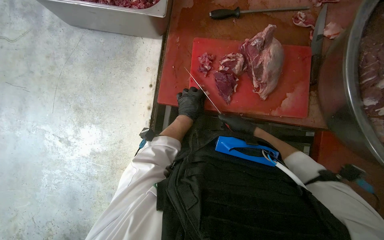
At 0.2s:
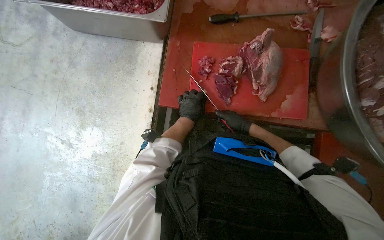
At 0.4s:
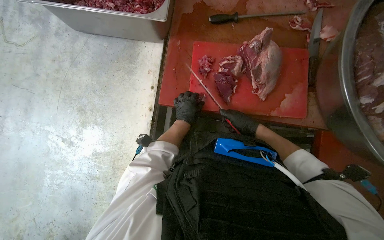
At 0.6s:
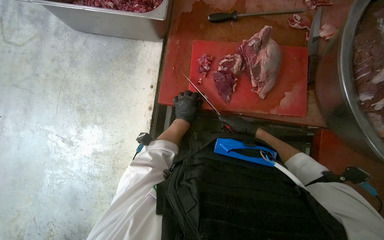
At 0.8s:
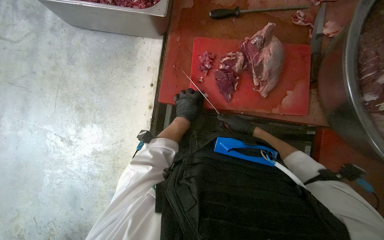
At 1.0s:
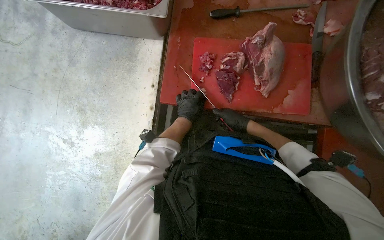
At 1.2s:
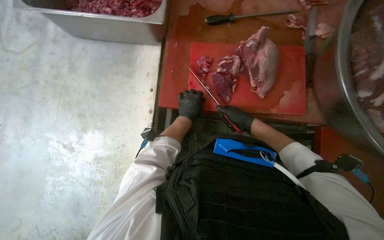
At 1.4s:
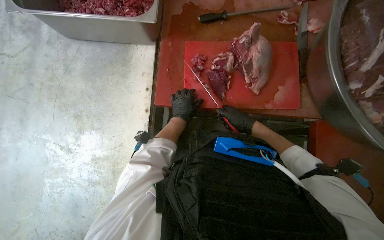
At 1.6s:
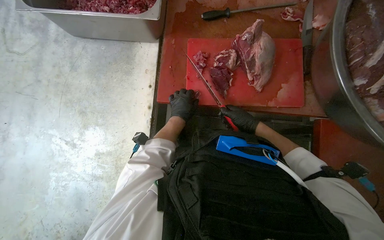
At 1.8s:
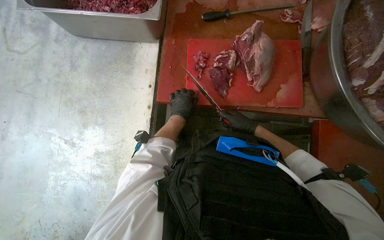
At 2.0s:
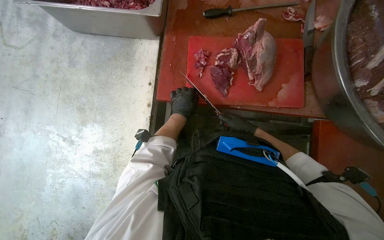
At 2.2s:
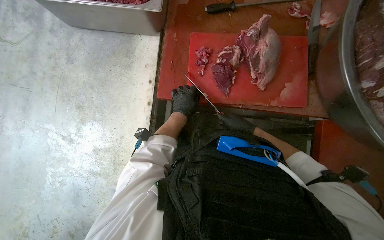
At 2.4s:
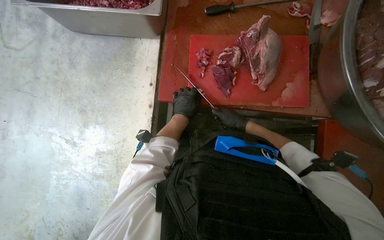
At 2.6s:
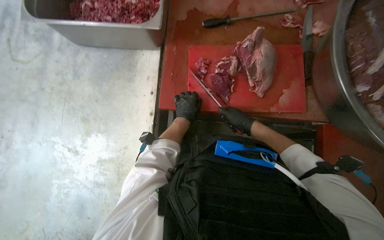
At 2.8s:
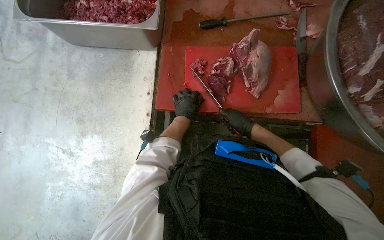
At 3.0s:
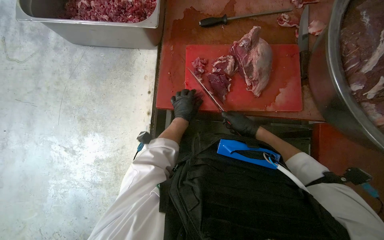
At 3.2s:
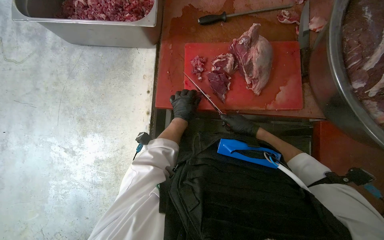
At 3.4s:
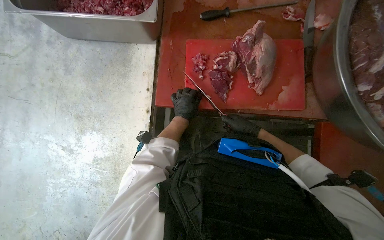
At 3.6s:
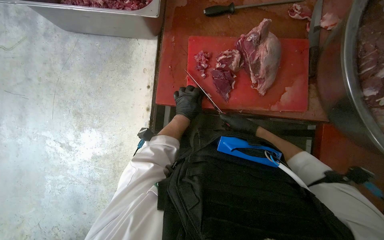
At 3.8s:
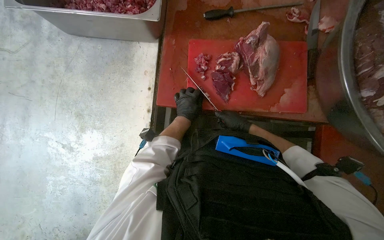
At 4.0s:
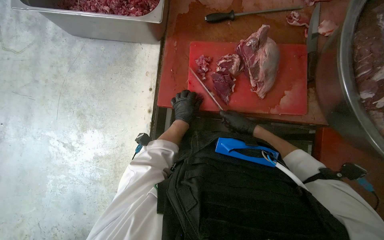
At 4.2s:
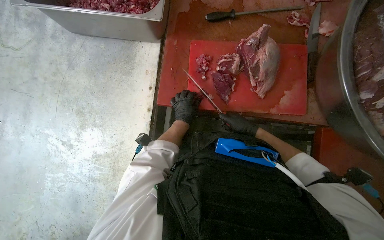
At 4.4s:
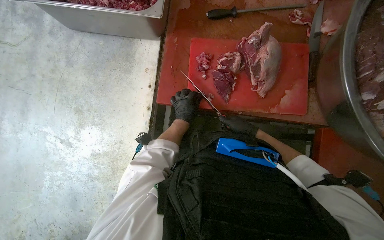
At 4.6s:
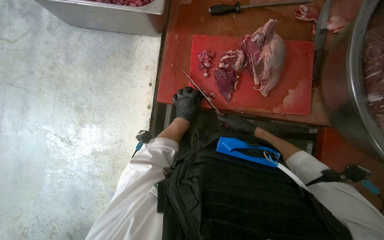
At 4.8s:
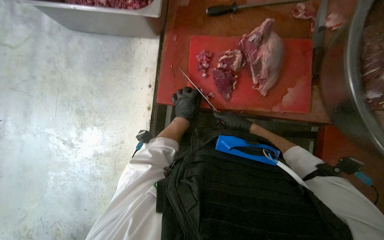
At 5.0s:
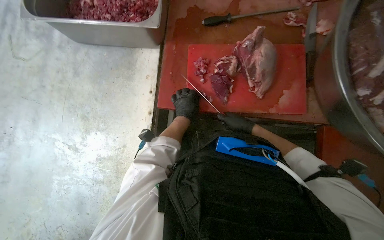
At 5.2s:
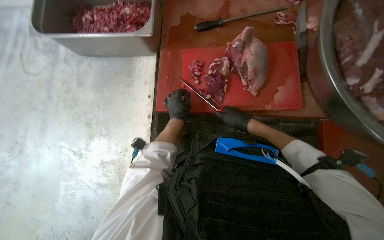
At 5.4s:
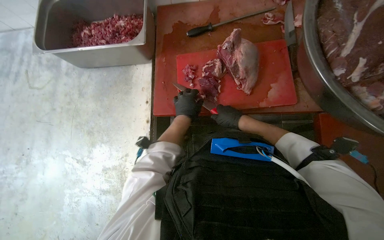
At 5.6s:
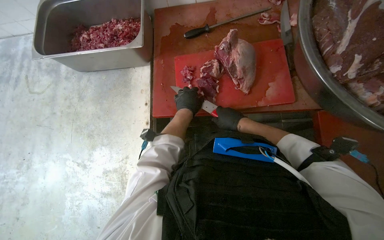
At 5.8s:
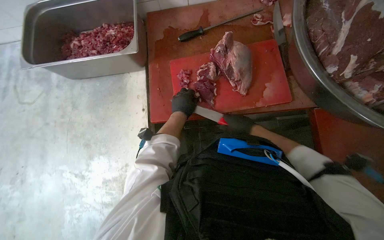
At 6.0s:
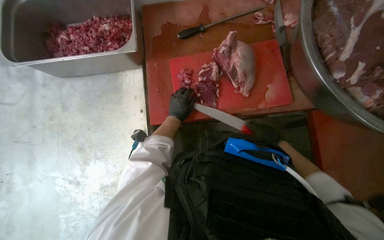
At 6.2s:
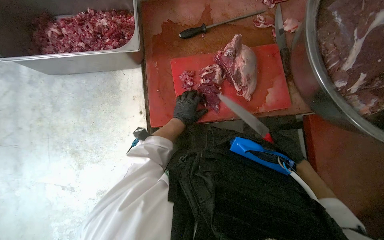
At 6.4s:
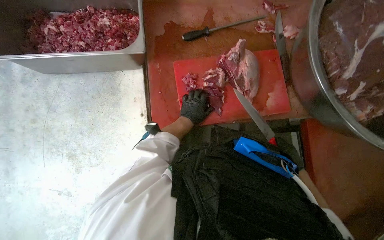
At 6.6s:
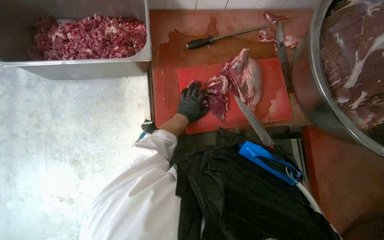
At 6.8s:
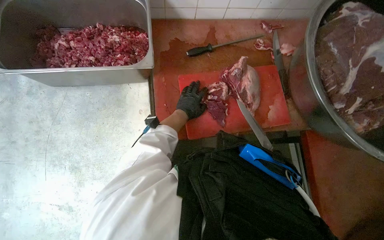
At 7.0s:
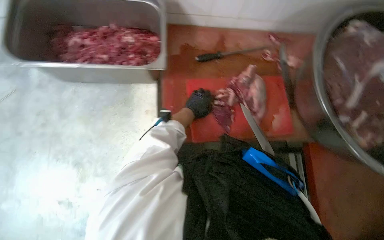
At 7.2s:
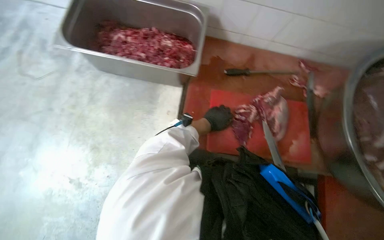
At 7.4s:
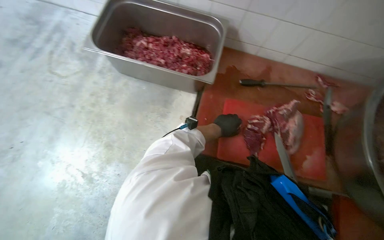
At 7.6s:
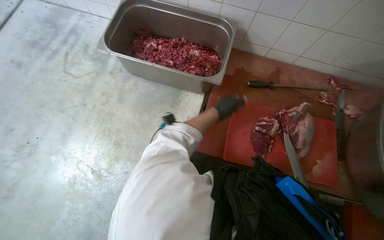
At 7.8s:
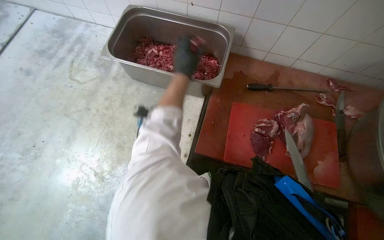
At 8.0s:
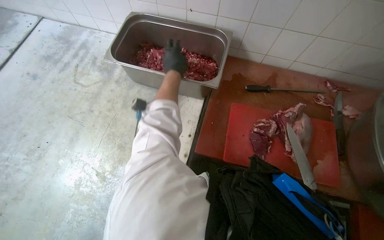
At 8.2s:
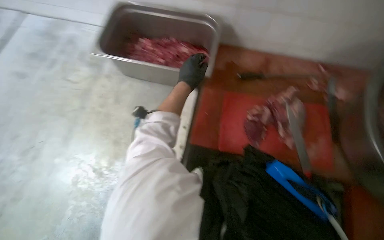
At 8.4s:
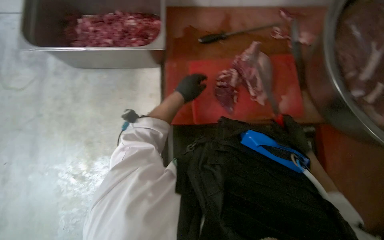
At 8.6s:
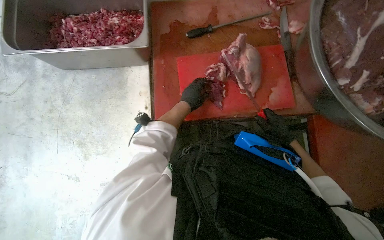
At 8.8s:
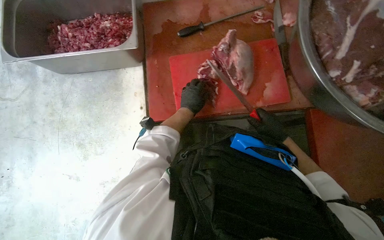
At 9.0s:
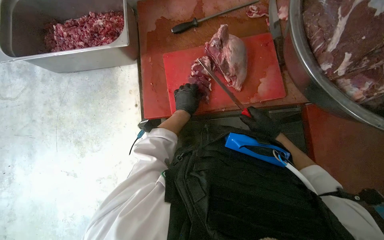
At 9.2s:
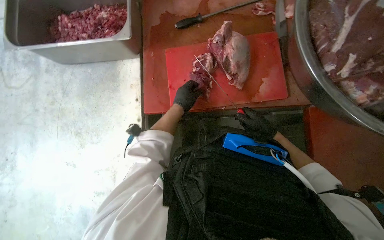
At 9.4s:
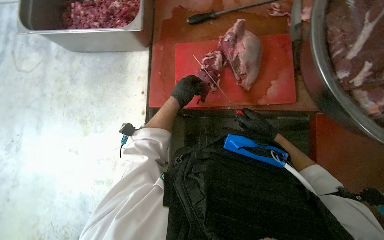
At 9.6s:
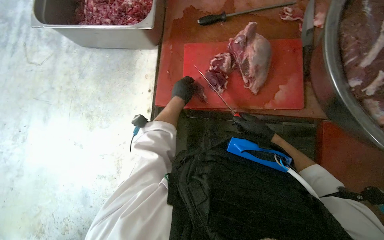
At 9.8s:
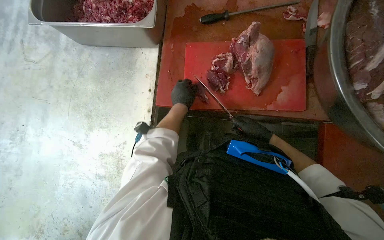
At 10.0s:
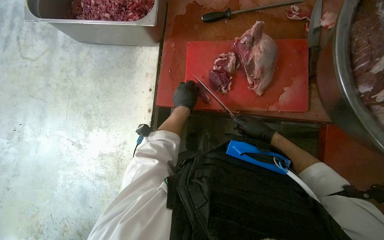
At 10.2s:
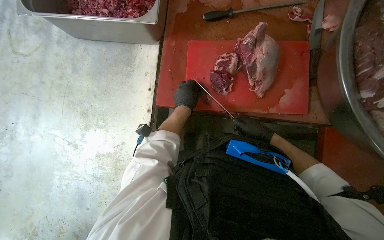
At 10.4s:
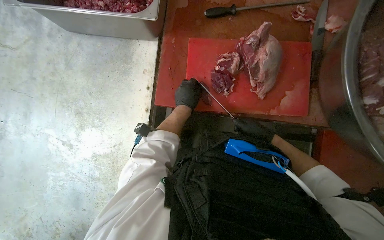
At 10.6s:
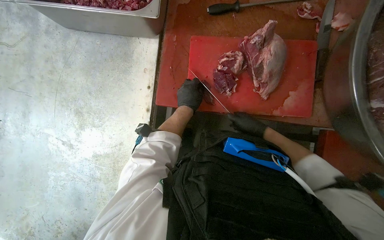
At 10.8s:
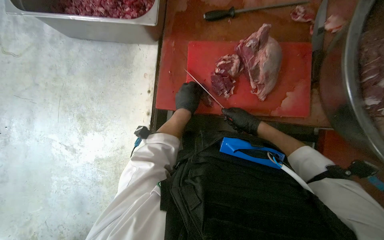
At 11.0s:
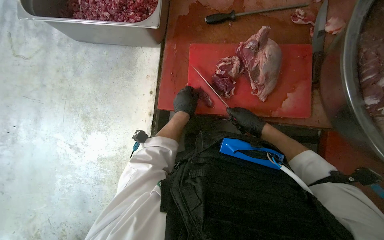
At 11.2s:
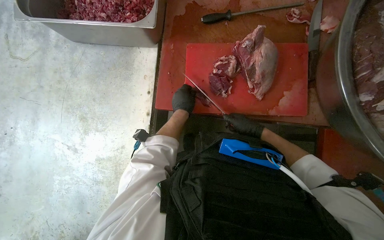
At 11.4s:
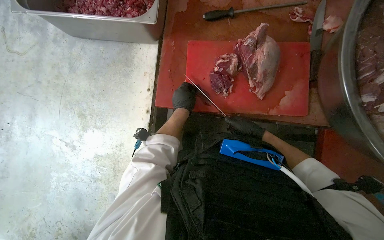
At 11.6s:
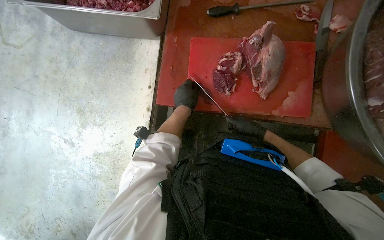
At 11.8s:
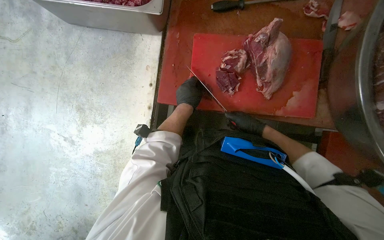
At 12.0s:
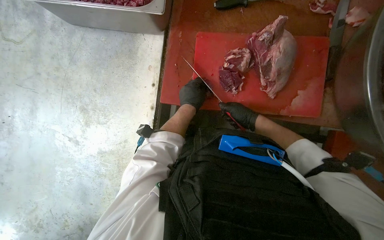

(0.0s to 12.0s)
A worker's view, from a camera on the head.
Job: preparing food.
The whole recording: Cutting meat on board. The worker cuts pieces of meat on a red cutting board with a knife.
0.0s - 4.4s: The hands make small movements and keep their place.
4.4s - 6.0s: The right hand is displaced to the right by some 10 cm.
6.0s - 7.6s: The left hand moves nearer to the camera, roughly 10 cm.
7.6s - 9.0s: The left hand goes up the picture and returns, roughly 10 cm each way.
9.0s - 10.4s: The hands work in one place, with small movements.
10.4s - 12.0s: The hands stay close to where they were, moving slightly.

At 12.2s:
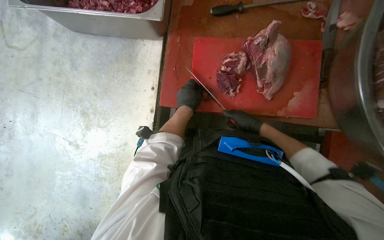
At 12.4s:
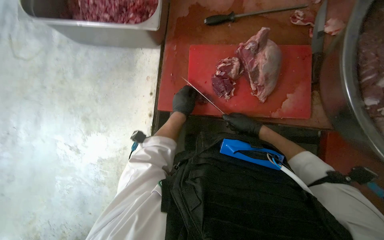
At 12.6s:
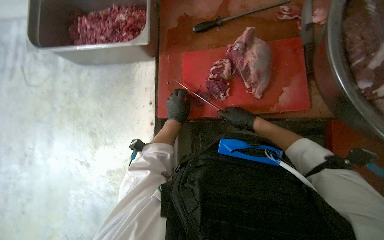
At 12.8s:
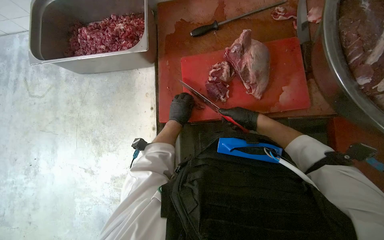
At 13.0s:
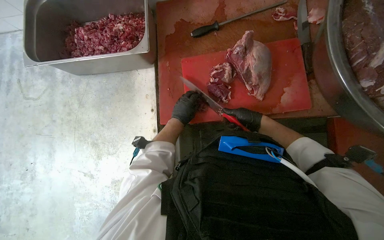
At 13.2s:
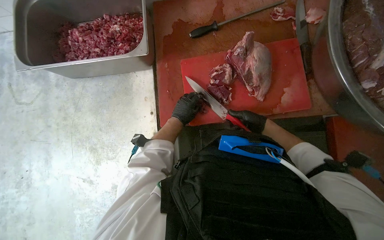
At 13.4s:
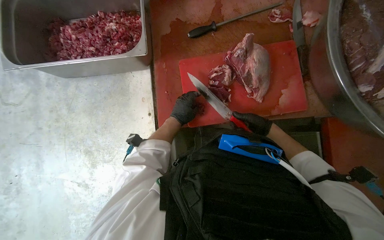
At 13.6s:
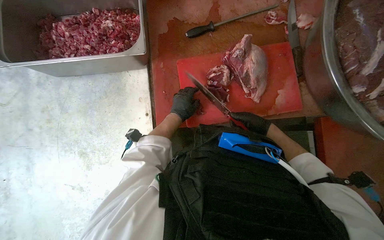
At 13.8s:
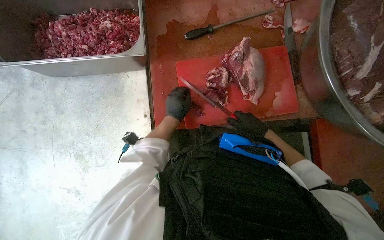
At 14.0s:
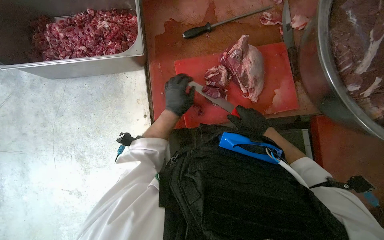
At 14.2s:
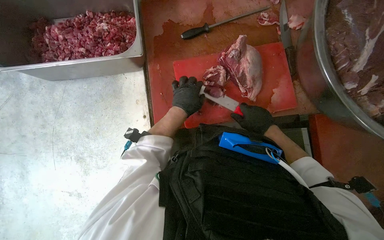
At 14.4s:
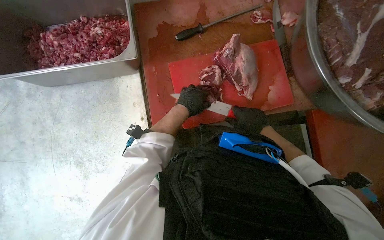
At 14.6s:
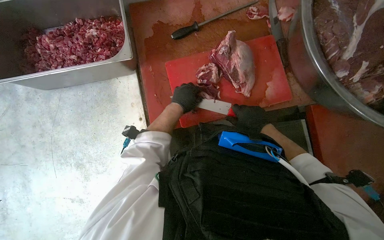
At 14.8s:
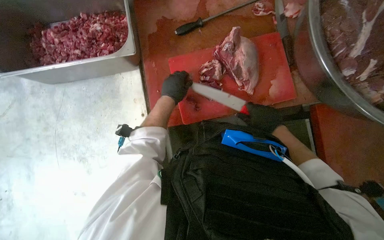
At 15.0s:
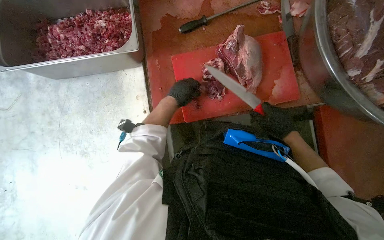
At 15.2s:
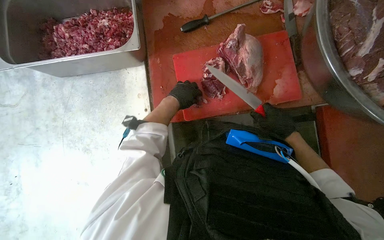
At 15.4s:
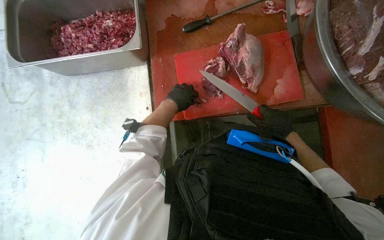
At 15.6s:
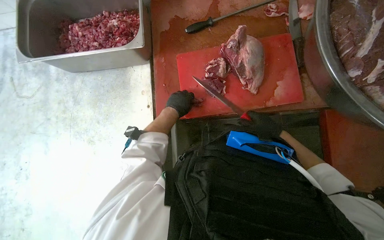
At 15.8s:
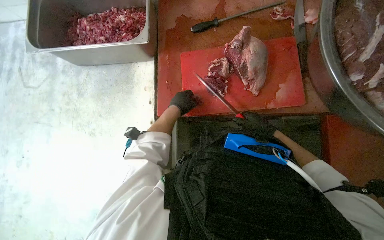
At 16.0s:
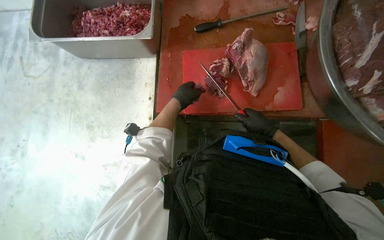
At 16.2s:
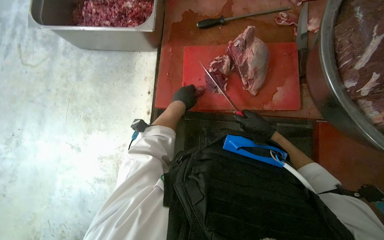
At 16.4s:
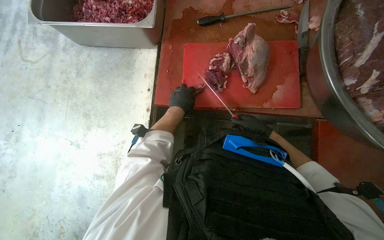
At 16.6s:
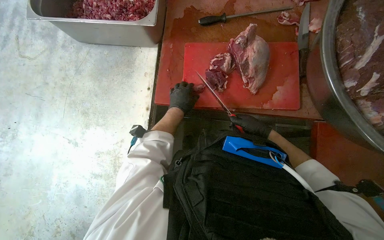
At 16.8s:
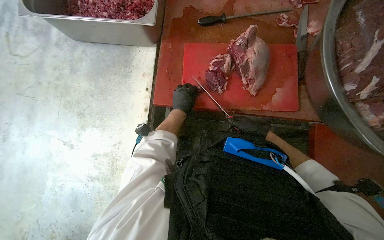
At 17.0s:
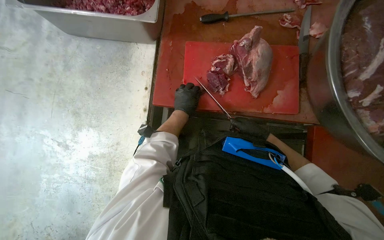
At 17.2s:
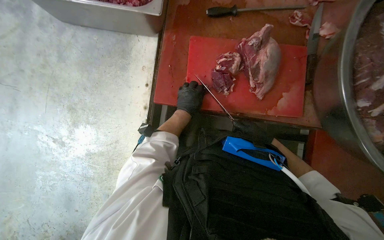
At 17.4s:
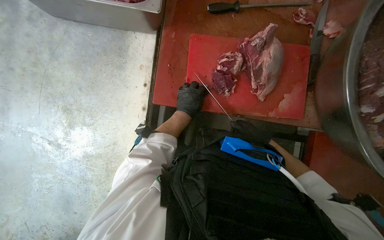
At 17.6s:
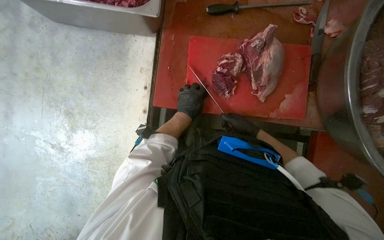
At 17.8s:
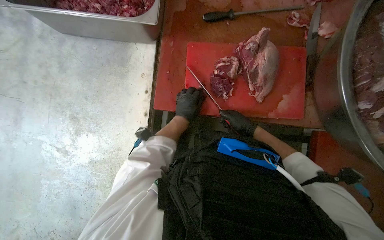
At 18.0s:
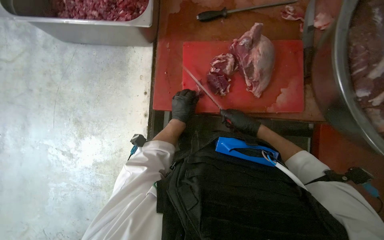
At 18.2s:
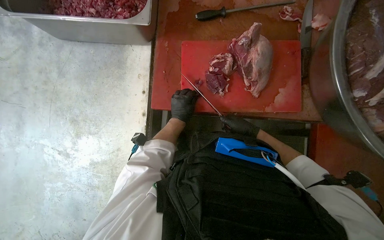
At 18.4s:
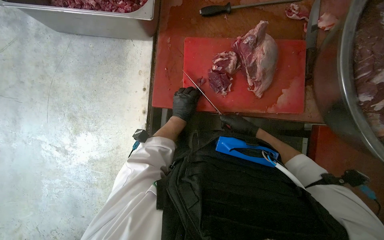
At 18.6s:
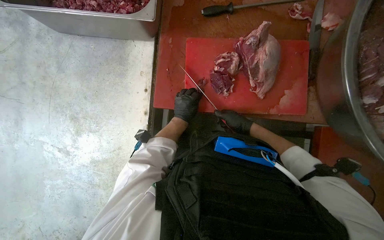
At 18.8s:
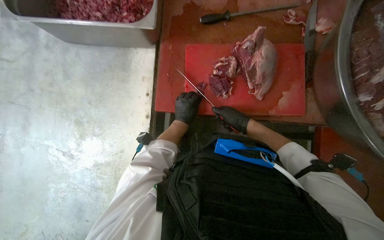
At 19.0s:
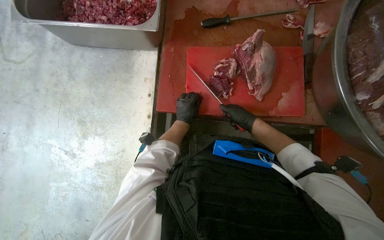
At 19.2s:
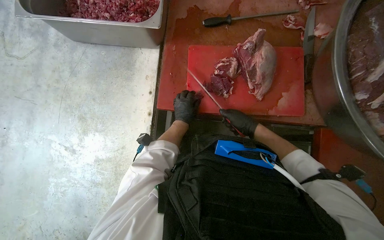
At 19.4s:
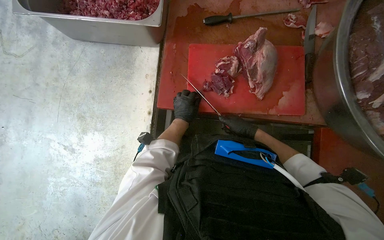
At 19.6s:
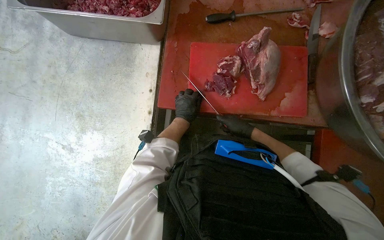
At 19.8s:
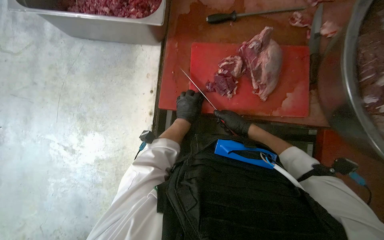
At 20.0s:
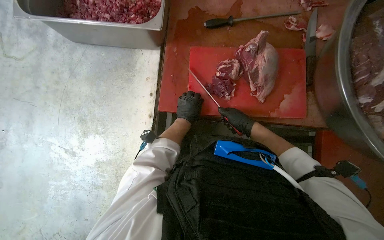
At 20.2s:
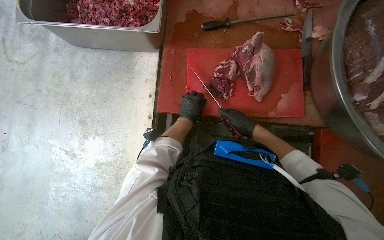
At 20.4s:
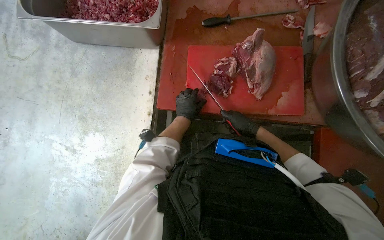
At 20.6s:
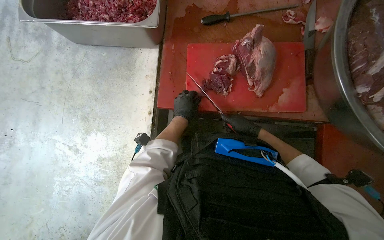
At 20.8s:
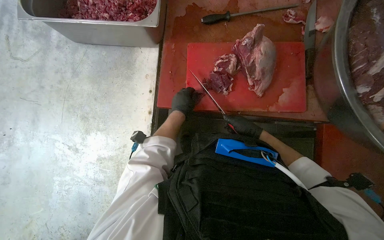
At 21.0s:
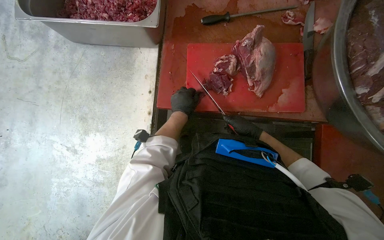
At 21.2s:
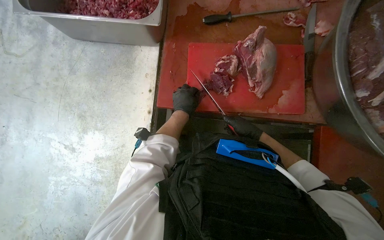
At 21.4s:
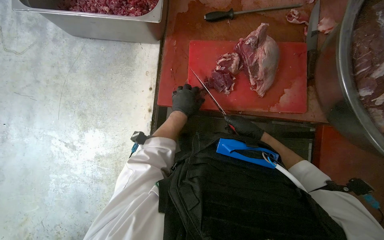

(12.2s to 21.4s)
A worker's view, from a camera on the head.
Job: preparing food.
The whole recording: Cutting meat on board. The worker cuts pieces of meat on a red cutting board with a knife.
12.2s - 13.8s: The hands make small movements and keep their place.
13.8s - 15.2s: The hands stay close to where they were, moving slightly.
15.2s - 16.8s: The right hand goes approximately 10 cm farther from the camera.
16.8s - 18.4s: The hands make small movements and keep their place.
18.4s - 21.4s: The hands stay close to where they were, moving slightly.
